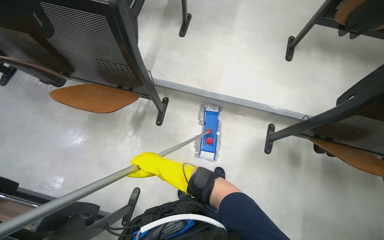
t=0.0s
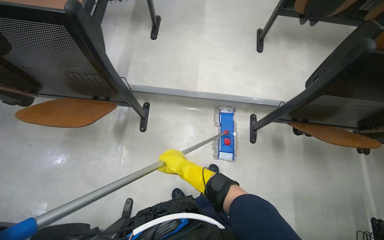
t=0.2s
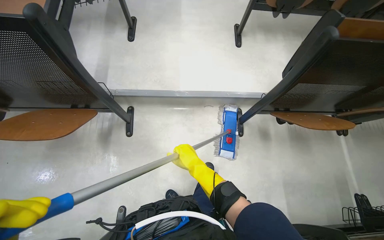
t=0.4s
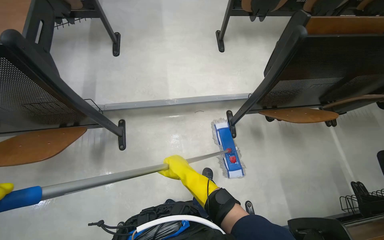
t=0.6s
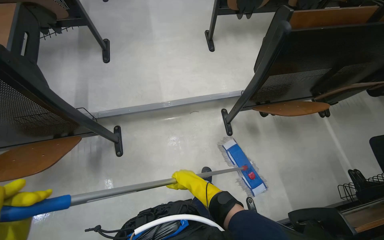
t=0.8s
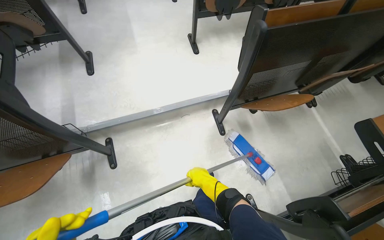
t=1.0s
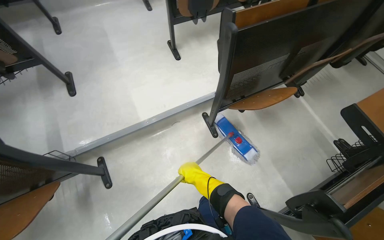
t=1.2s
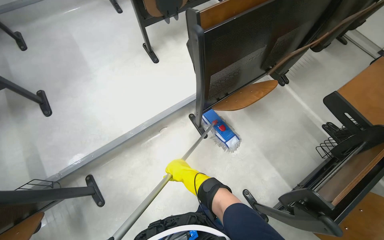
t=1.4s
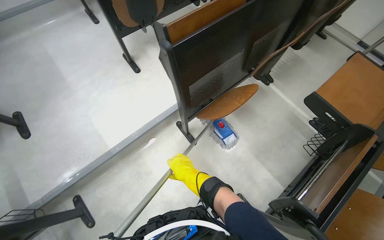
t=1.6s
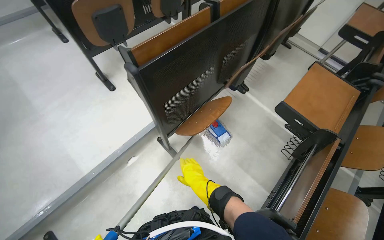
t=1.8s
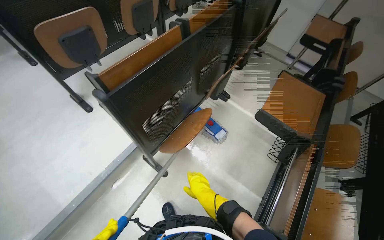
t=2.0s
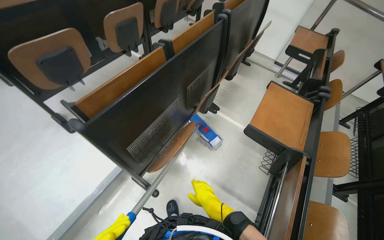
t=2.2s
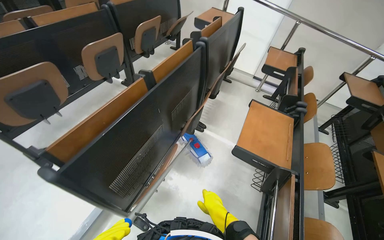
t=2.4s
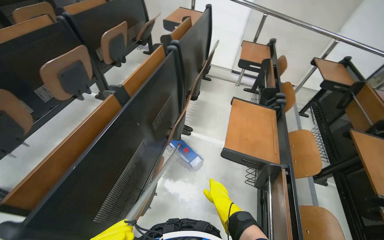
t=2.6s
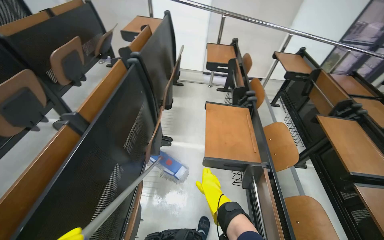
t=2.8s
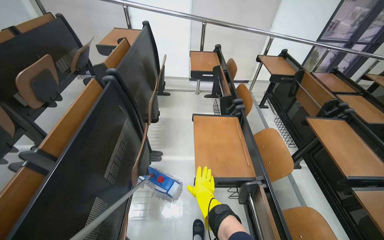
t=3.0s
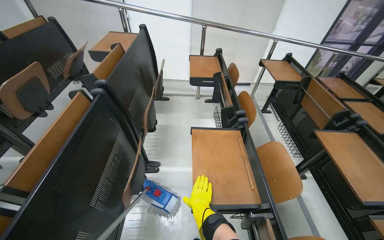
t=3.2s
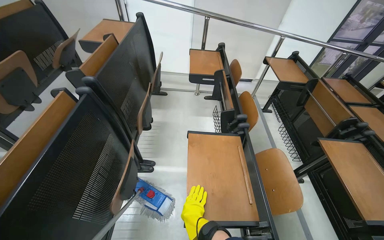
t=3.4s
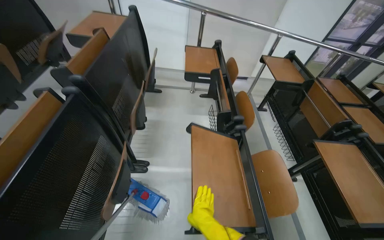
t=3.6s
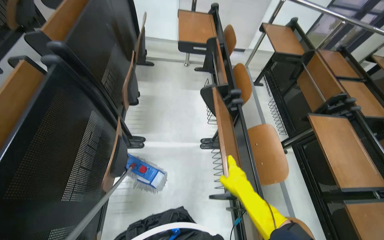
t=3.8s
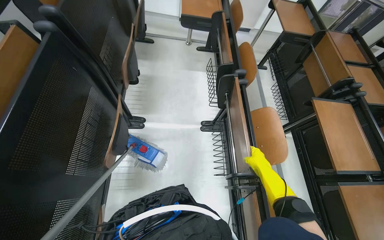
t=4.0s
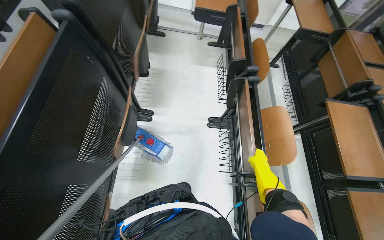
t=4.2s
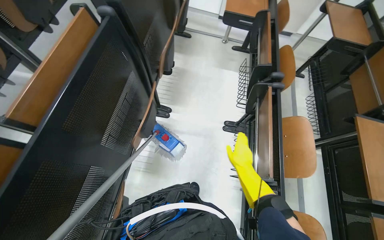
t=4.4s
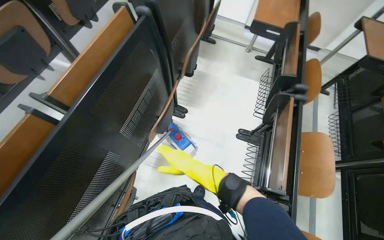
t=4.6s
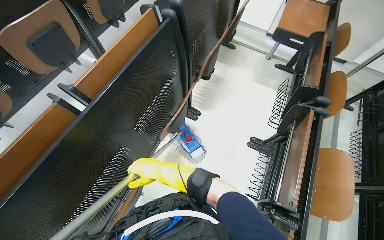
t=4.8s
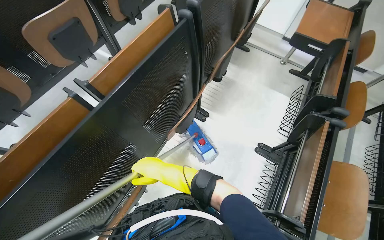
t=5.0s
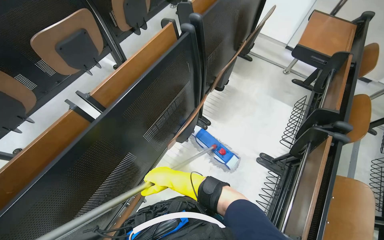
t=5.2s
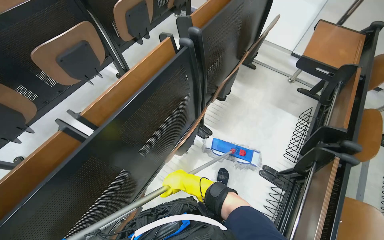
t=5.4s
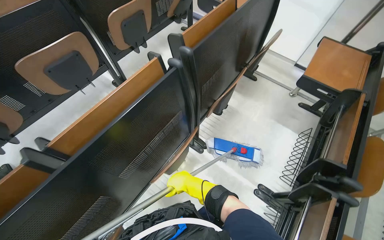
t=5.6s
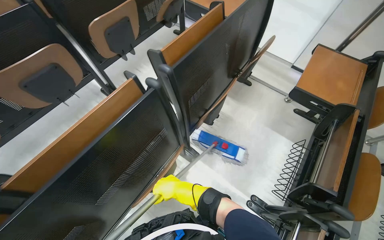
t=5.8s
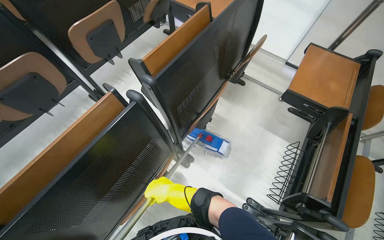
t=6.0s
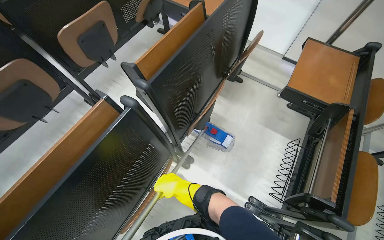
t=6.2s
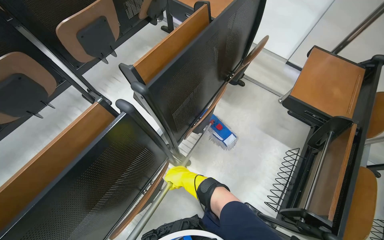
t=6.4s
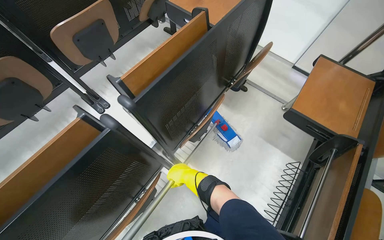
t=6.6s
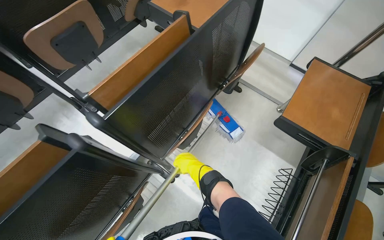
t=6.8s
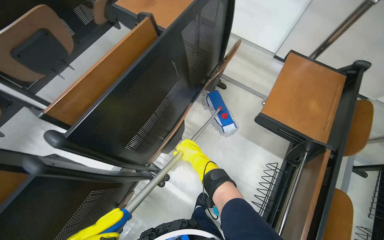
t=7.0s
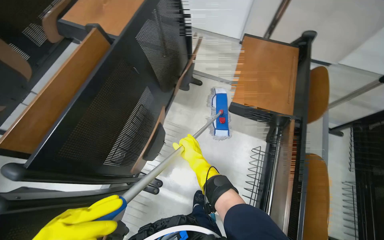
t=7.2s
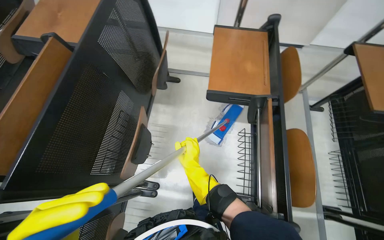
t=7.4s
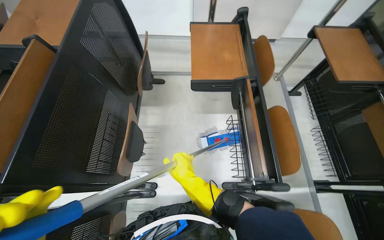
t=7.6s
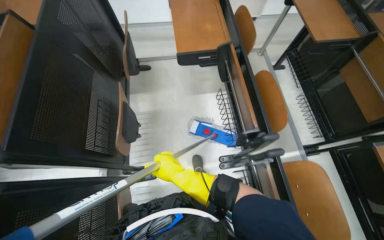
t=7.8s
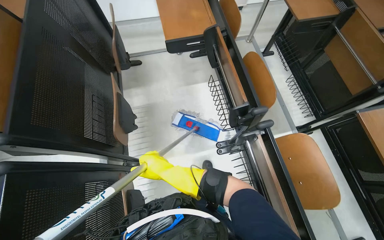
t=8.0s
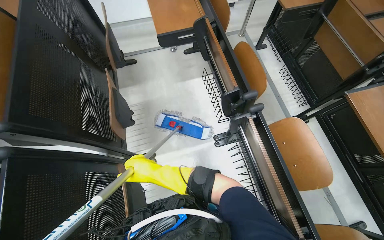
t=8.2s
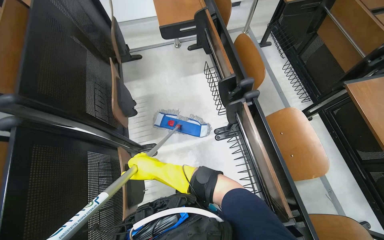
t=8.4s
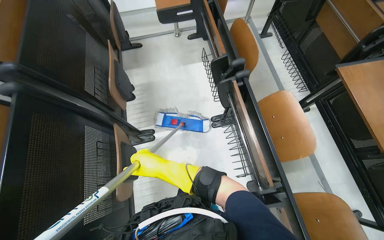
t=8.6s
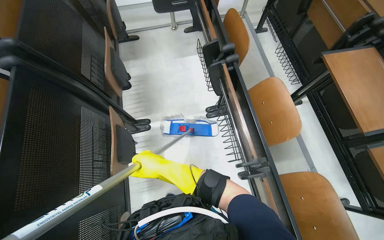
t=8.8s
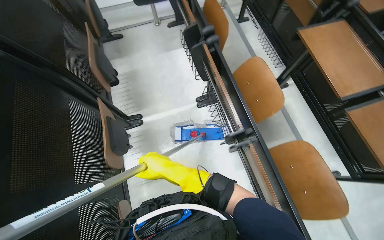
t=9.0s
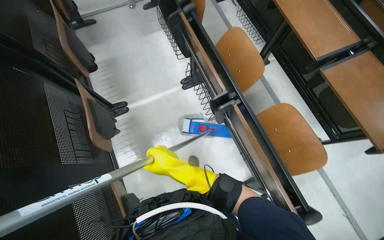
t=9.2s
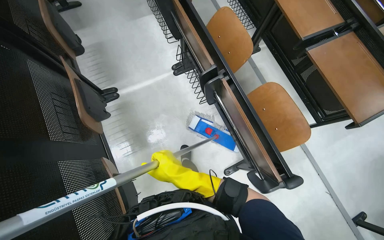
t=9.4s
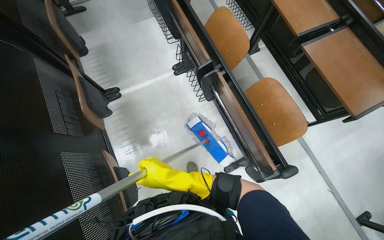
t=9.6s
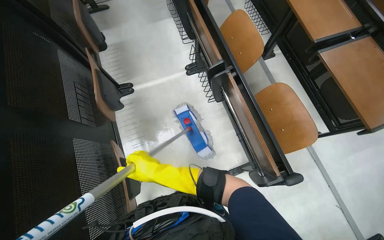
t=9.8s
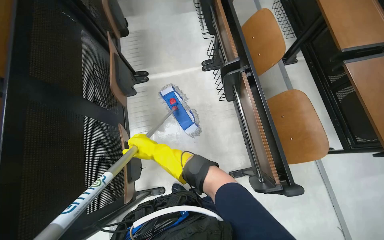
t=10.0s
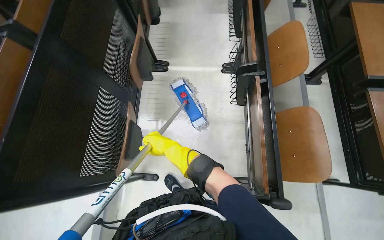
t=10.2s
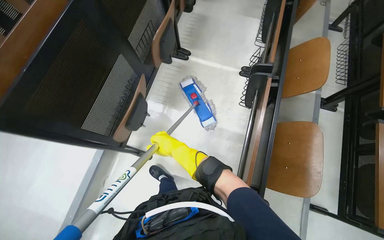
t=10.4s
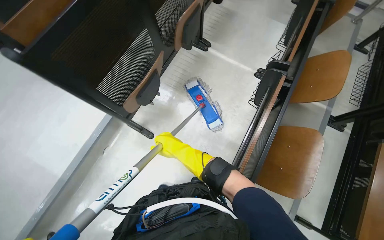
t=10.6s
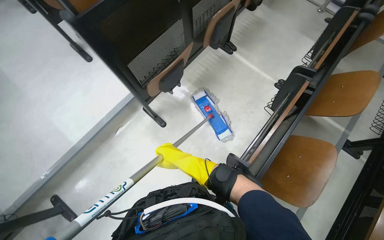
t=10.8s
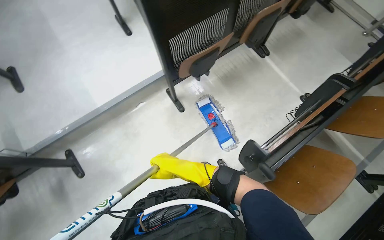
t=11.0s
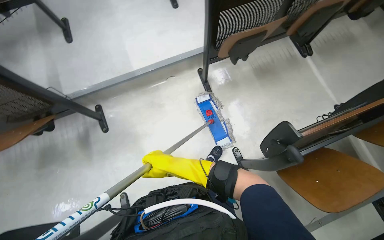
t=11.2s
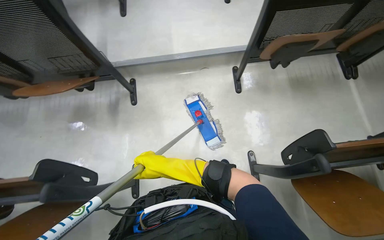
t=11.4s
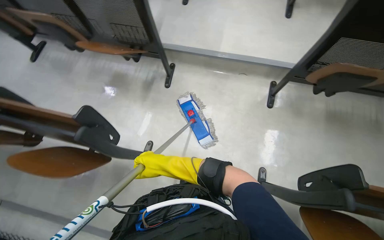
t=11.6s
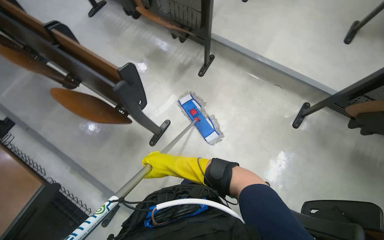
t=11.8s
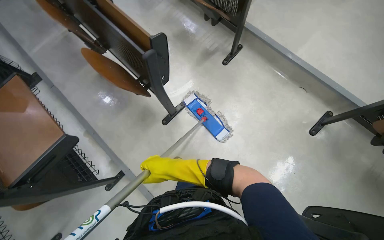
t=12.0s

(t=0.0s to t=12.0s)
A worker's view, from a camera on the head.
Job: mopping floor.
The whole recording: Mopping lecture hall floor. The worker washes the mop, then mops the floor of the lecture hall, moving between rows of desks.
t=0.0s - t=1.6s: The camera is carried about 40 cm. The wearer looks approximately 55 degrees further to the right.
t=1.6s - t=3.0s: The camera is carried about 50 cm. The wearer looks roughly 55 degrees further to the right. The view tips upward by approximately 15 degrees.
t=3.0s - t=4.4s: The wearer looks about 20 degrees further downward. The right hand is displaced up the picture and to the right by about 15 cm.
t=4.4s - t=6.0s: The camera is carried roughly 40 cm. The wearer looks about 25 degrees further to the left.
t=6.0s - t=7.6s: The head rotates some 35 degrees to the right.
t=7.6s - t=9.0s: The camera travels approximately 70 cm.
t=9.0s - t=10.4s: Everything in view rotates roughly 35 degrees clockwise.
t=10.4s - t=12.0s: The wearer's head swings about 120 degrees to the left. The view tips downward by some 15 degrees.

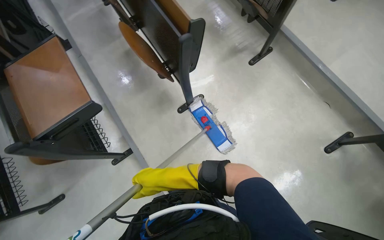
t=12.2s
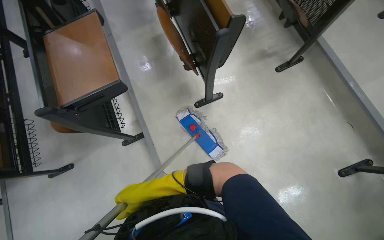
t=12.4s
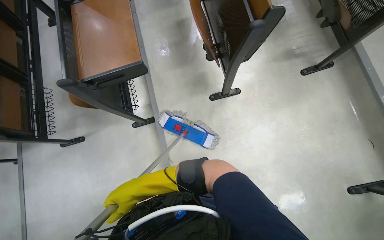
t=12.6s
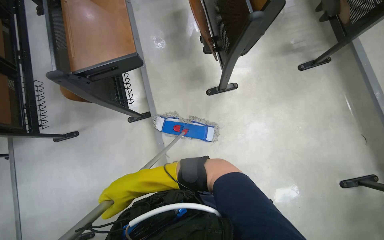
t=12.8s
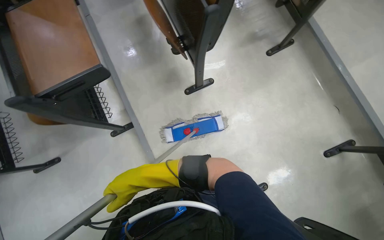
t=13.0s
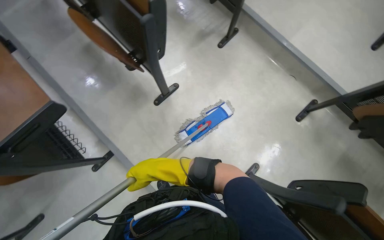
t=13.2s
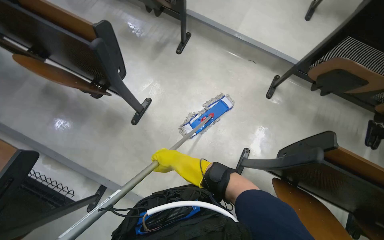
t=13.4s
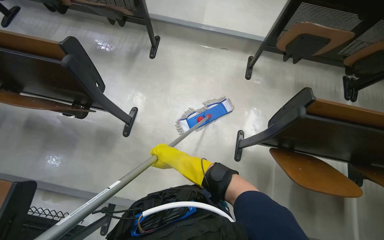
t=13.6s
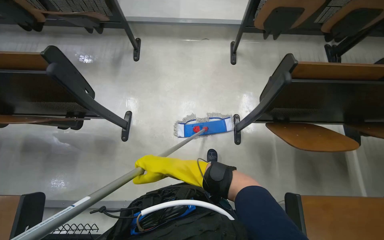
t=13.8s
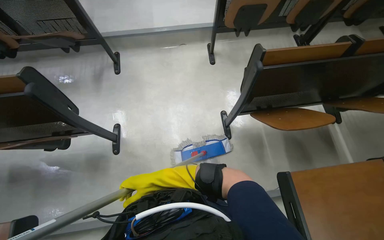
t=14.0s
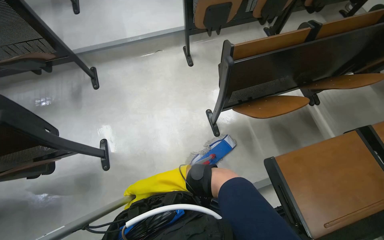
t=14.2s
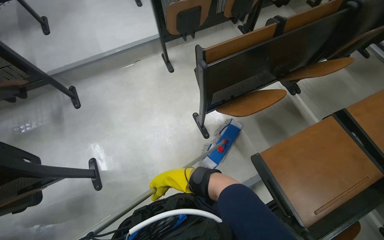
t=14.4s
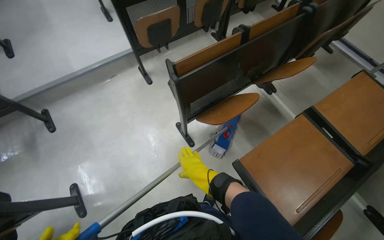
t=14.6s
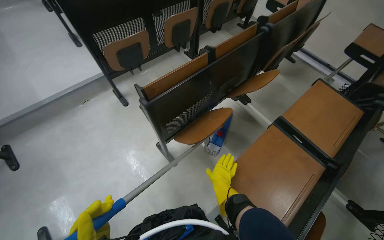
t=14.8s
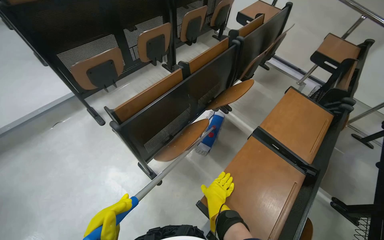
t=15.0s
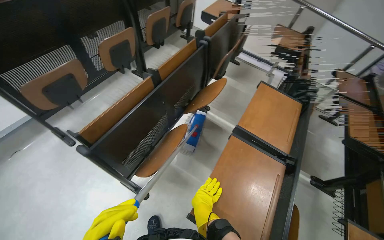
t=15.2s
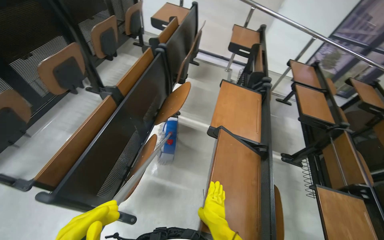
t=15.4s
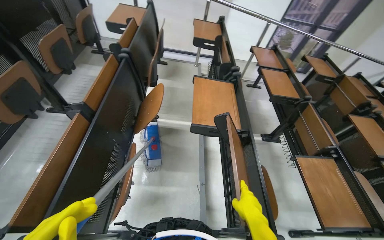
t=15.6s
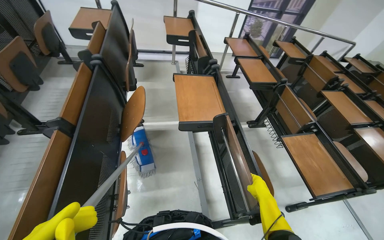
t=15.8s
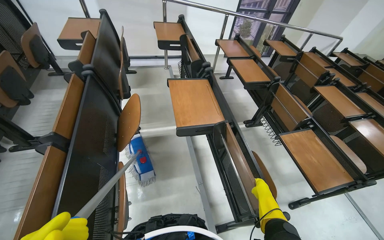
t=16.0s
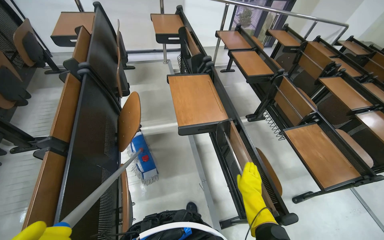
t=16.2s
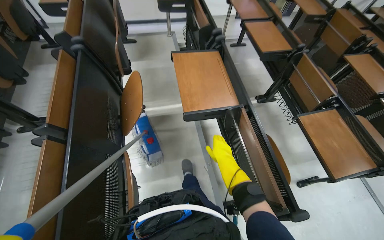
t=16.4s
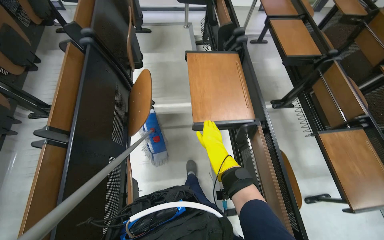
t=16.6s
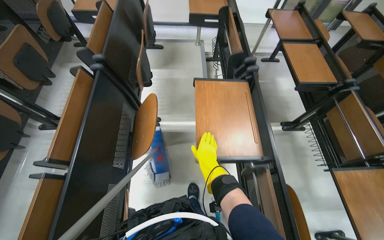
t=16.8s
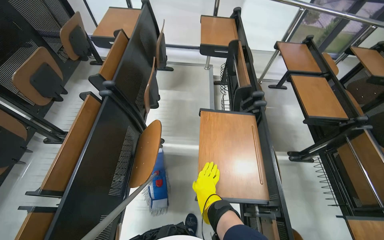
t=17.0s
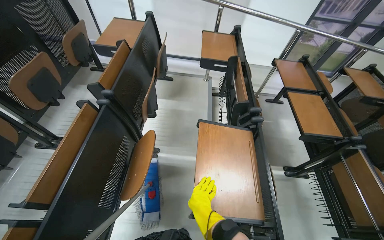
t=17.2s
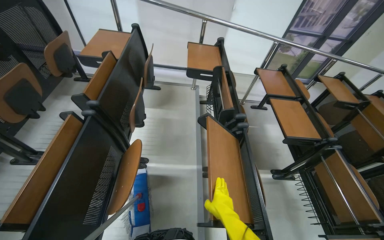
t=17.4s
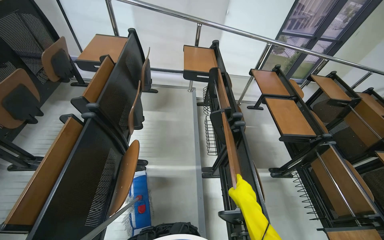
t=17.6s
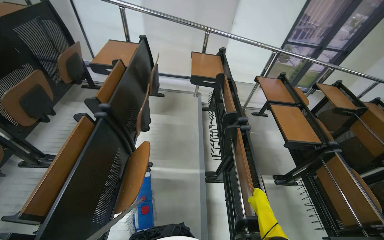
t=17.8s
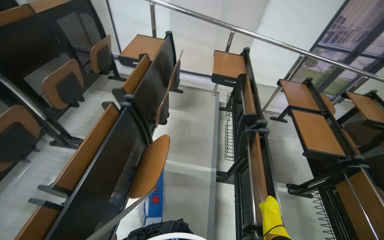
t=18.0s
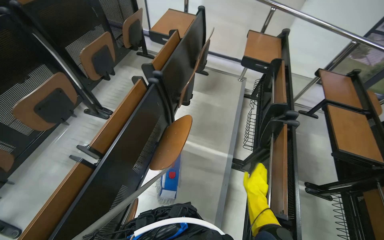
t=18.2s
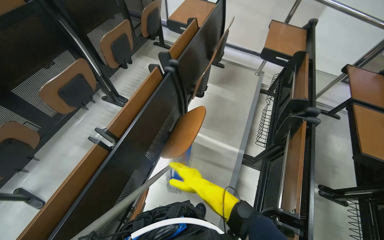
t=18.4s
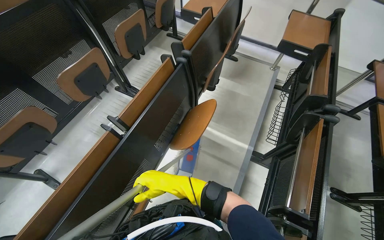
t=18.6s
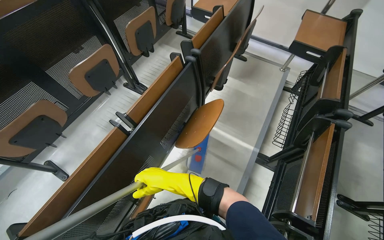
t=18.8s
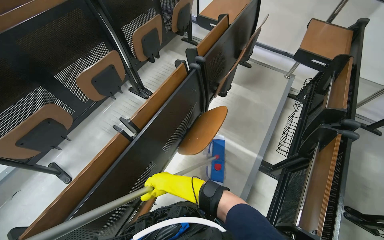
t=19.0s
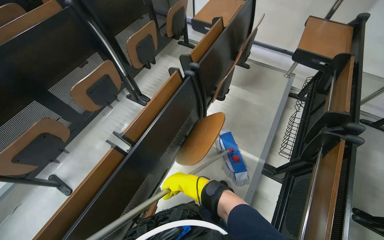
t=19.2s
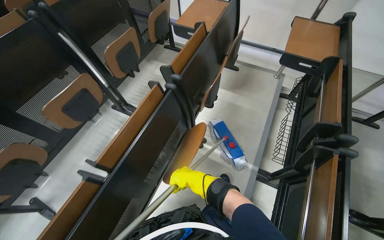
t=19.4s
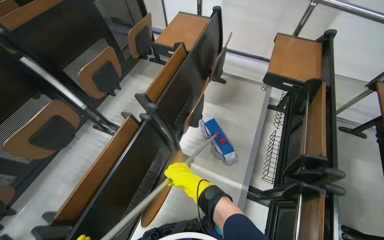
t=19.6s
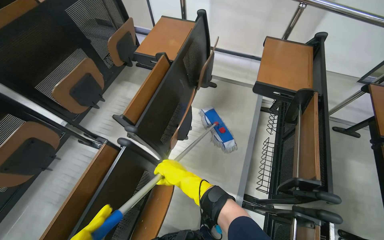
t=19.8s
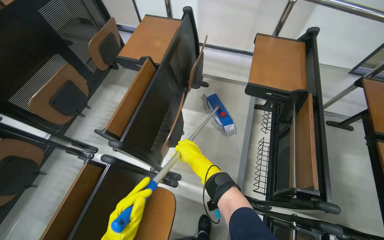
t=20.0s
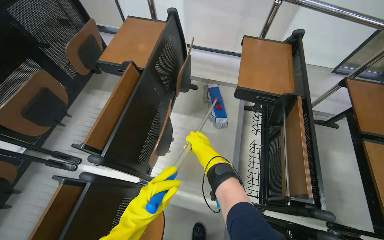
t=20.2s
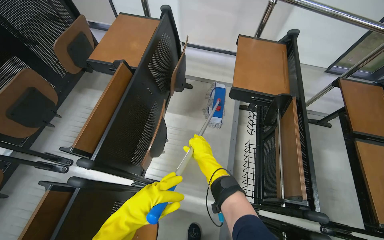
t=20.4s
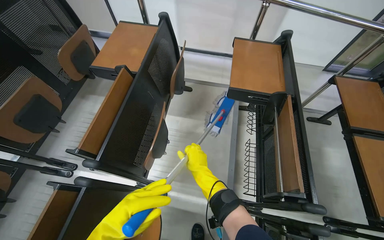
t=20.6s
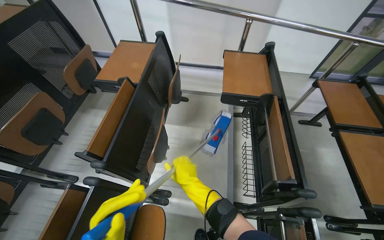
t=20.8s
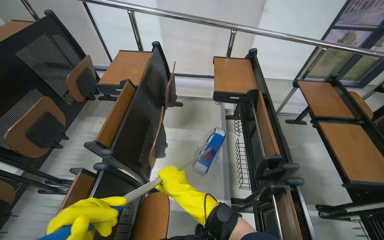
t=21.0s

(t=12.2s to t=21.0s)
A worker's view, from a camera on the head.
Job: mopping floor.
The whole recording: Mopping lecture hall floor. The worker washes the mop, then mops the floor of the lecture hall, moving between rows of desks.
t=12.2s - t=13.6s: The head turns to the right by about 45 degrees.
t=13.6s - t=15.2s: The camera is carried about 50 cm. The head rotates some 70 degrees to the right. The view tilts about 10 degrees upward.
t=15.2s - t=16.6s: The head turns to the right by approximately 35 degrees. The view tilts approximately 15 degrees downward.
t=16.6s - t=18.0s: The view tilts some 20 degrees upward. The right hand moves to the right, roughly 15 cm.
t=18.0s - t=19.6s: The camera is aimed approximately 15 degrees further to the left.
t=19.6s - t=21.0s: The wearer's head swings about 20 degrees to the right. The right hand moves some 35 cm up the picture and comes back.
